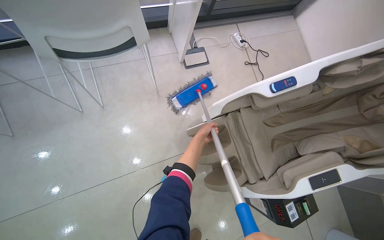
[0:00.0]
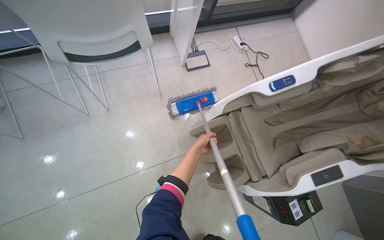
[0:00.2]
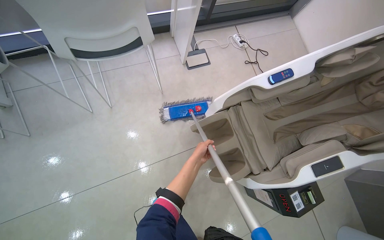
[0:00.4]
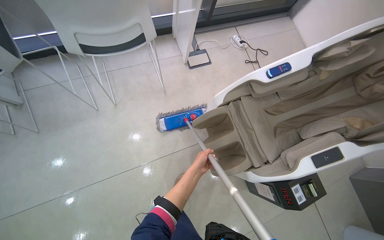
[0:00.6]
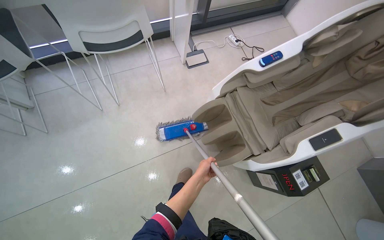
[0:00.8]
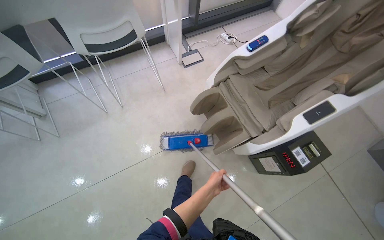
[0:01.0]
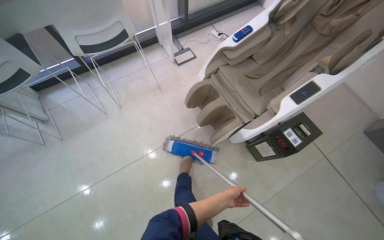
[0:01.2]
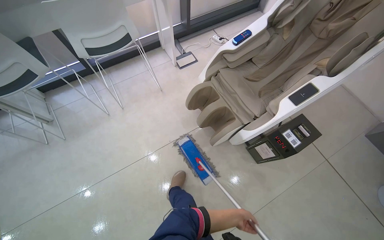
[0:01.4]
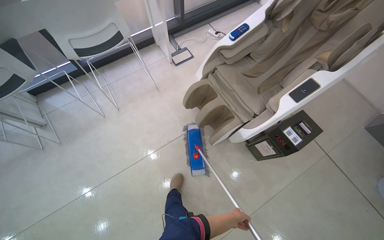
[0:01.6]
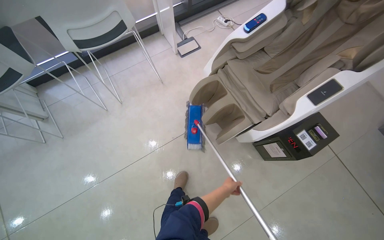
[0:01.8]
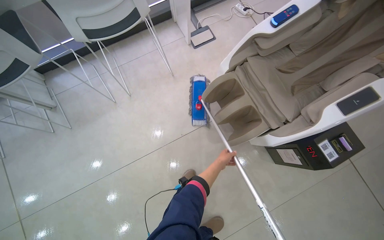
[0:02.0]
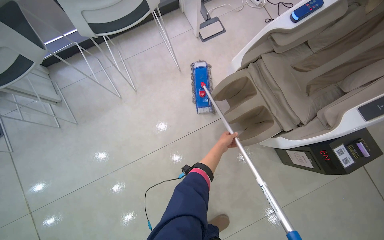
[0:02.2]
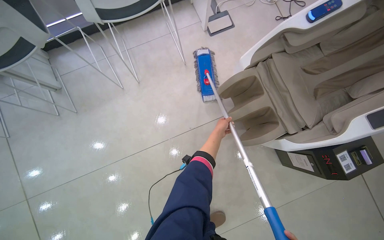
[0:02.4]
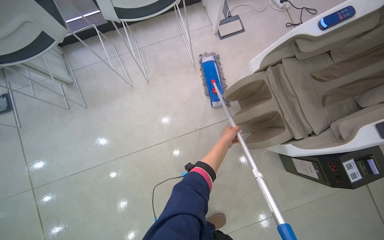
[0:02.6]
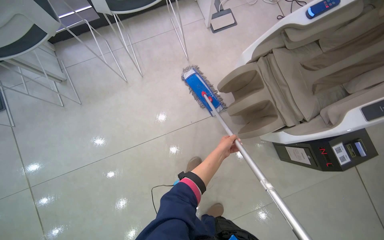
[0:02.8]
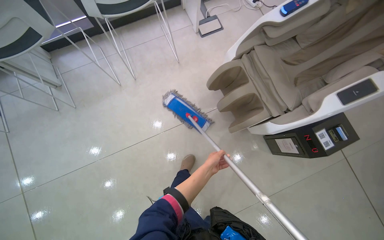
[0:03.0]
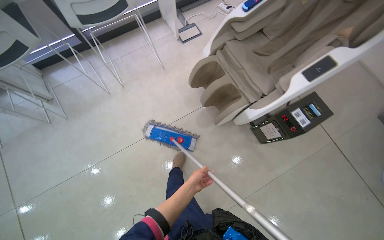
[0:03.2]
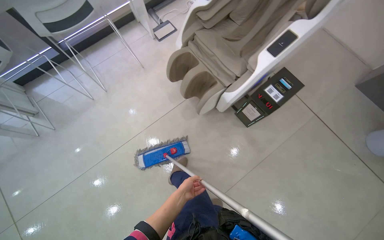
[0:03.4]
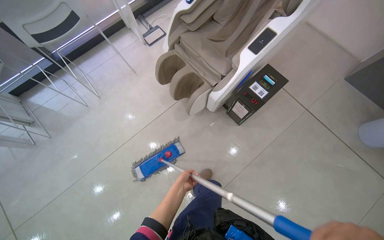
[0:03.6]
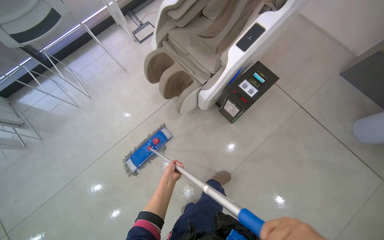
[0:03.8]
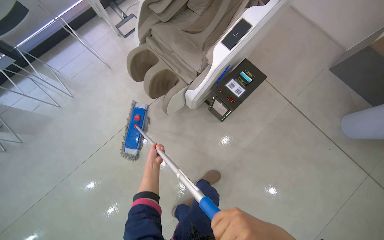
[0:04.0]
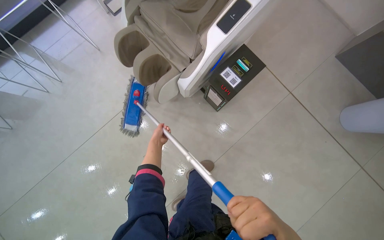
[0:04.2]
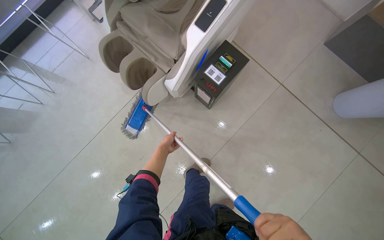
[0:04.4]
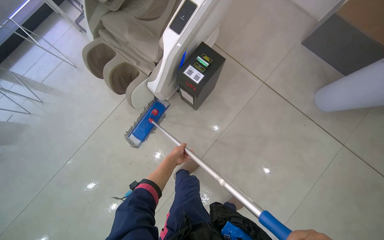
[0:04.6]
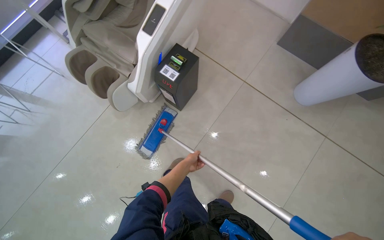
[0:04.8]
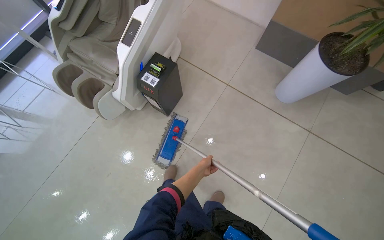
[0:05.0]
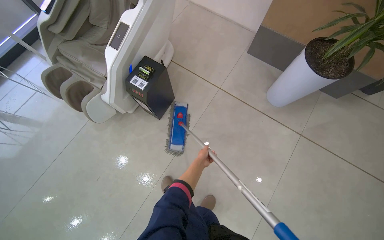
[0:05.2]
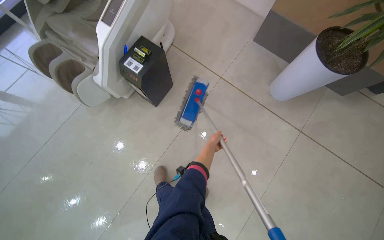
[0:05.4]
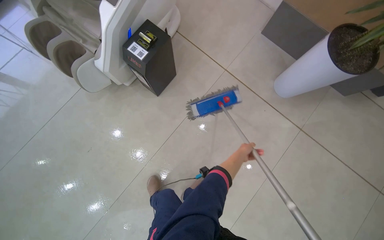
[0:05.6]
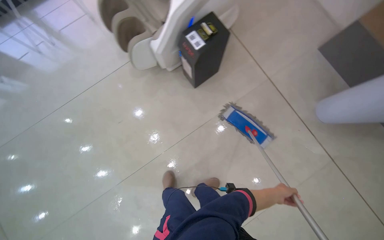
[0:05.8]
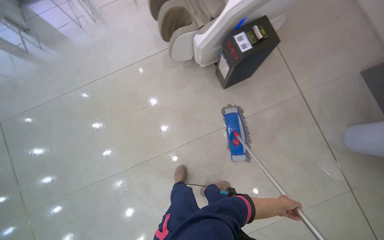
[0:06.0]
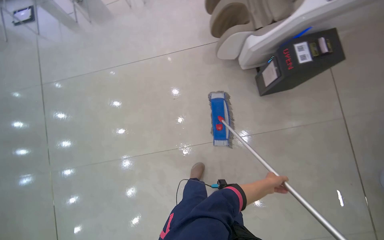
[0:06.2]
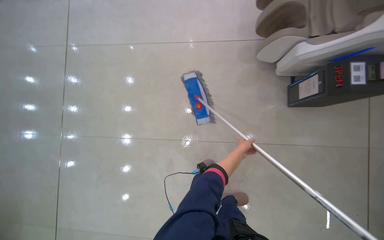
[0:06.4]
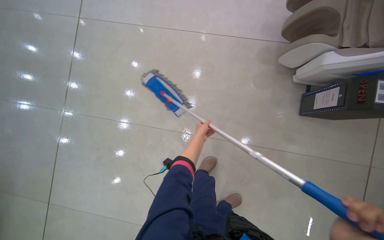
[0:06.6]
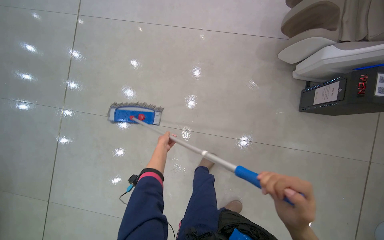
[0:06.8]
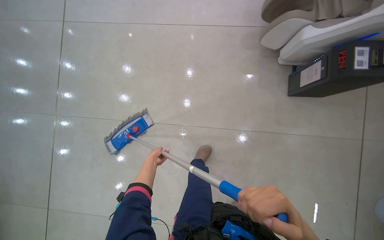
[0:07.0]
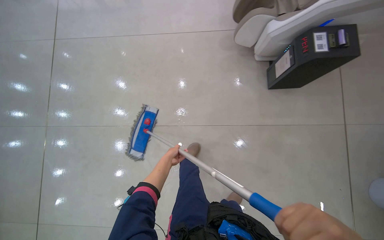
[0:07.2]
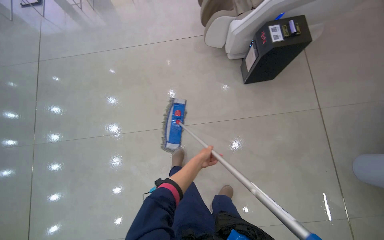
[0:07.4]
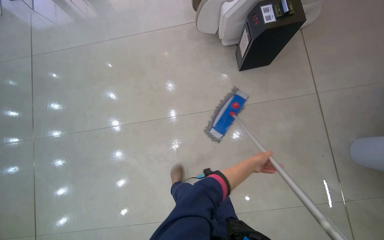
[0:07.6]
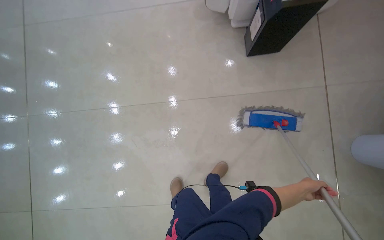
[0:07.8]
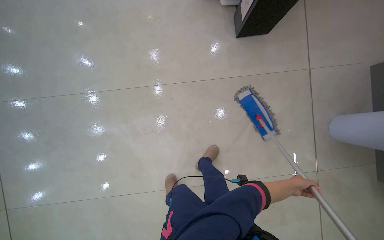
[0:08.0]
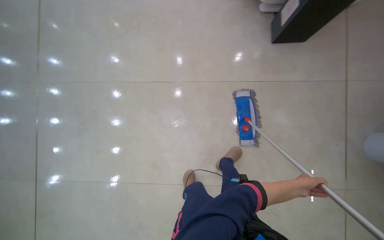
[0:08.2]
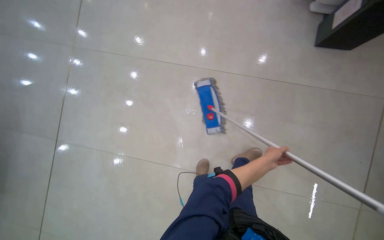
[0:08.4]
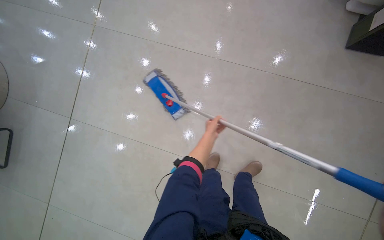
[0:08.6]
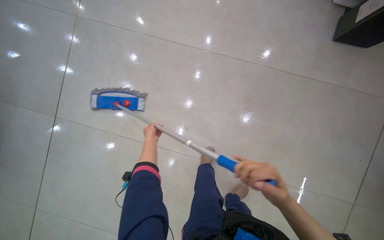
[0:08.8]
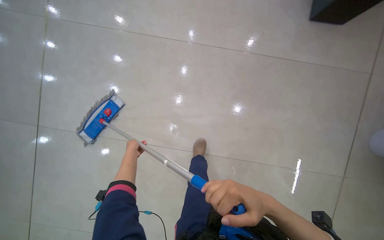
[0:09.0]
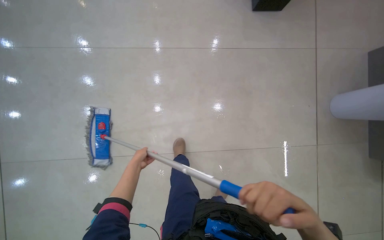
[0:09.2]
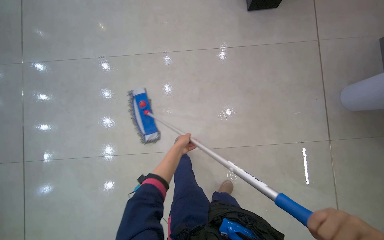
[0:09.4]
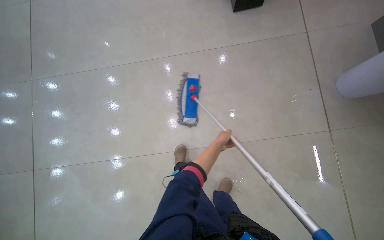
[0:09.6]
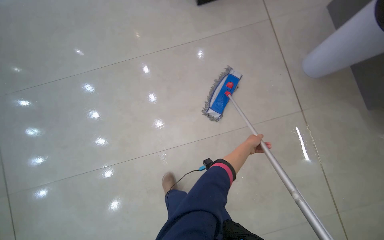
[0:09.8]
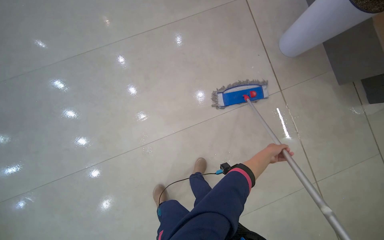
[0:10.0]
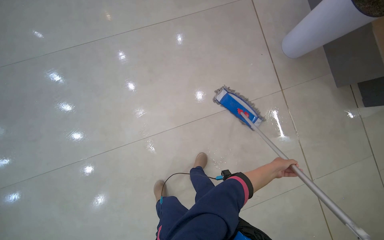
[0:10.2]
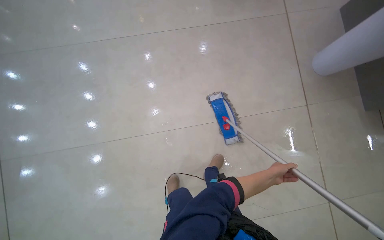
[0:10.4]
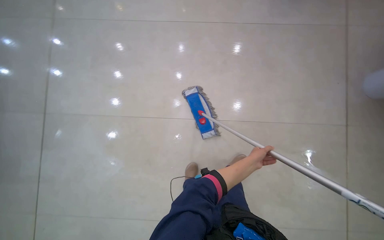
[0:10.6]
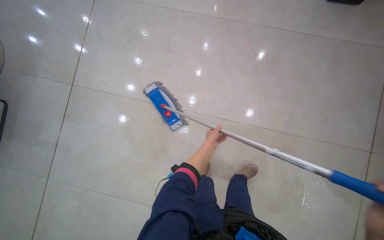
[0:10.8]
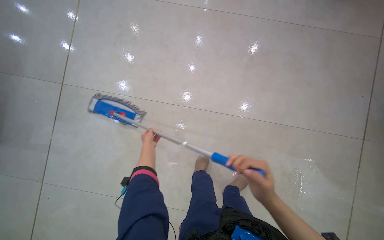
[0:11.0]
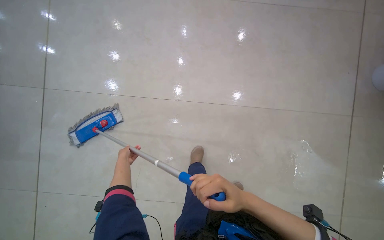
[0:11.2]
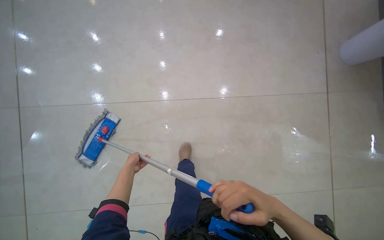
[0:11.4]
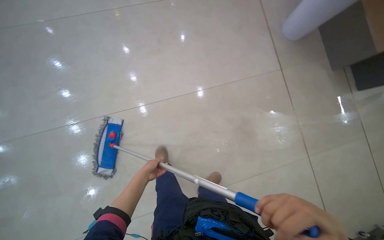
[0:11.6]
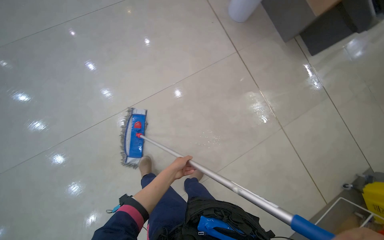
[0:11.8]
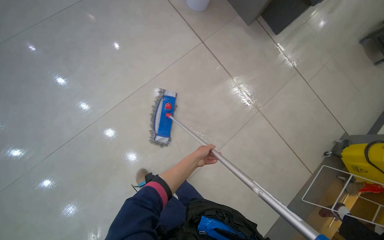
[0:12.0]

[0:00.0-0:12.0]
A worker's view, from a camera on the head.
Job: mopping floor.
The whole recording: Mopping tiled floor. The worker mops the tiled floor, moving chairs to clean underneath them.
0:00.0 to 0:01.6: The camera travels some 60 cm.
0:01.6 to 0:03.0: The left hand is displaced up the picture and to the left by roughly 30 cm.
0:03.0 to 0:04.4: The head travels to the right, about 70 cm.
0:10.4 to 0:12.0: Everything in view rotates some 35 degrees counterclockwise.

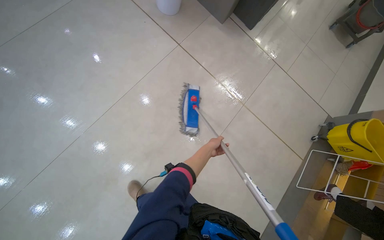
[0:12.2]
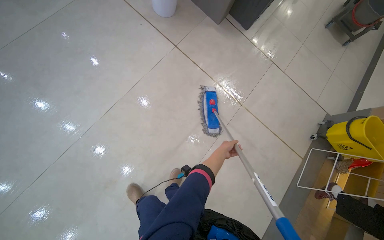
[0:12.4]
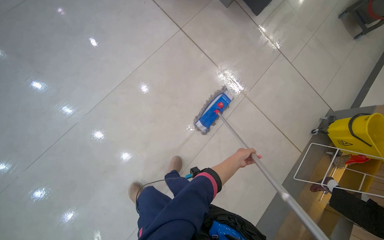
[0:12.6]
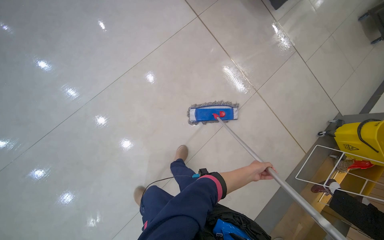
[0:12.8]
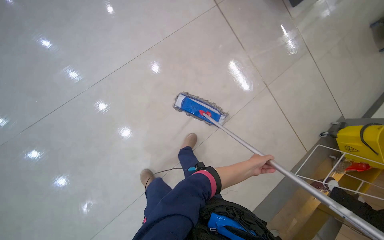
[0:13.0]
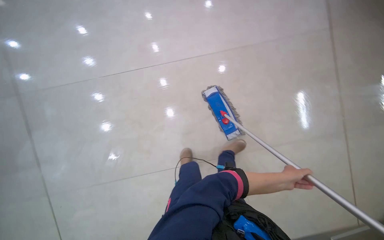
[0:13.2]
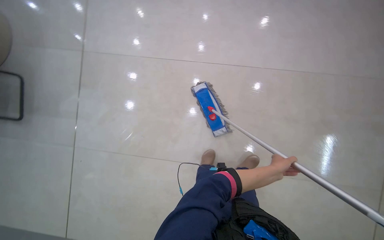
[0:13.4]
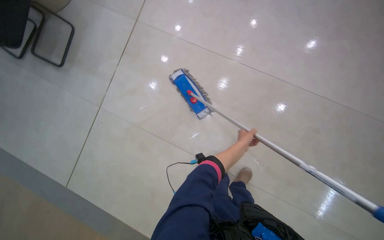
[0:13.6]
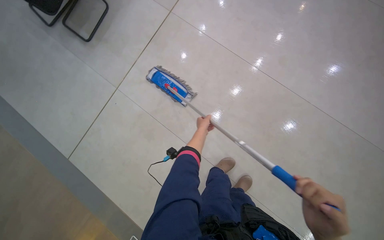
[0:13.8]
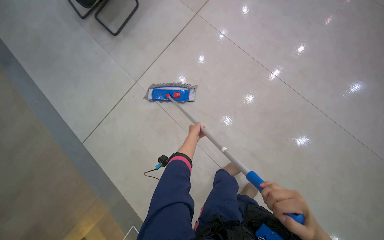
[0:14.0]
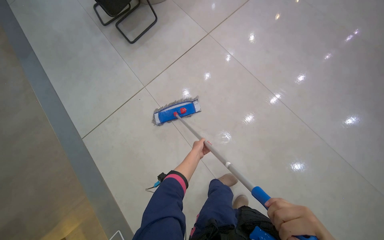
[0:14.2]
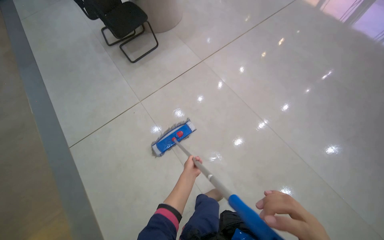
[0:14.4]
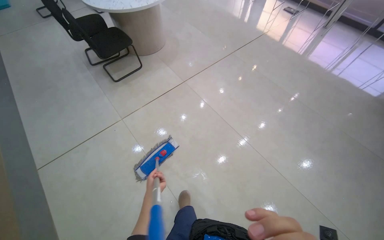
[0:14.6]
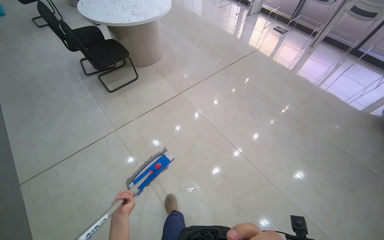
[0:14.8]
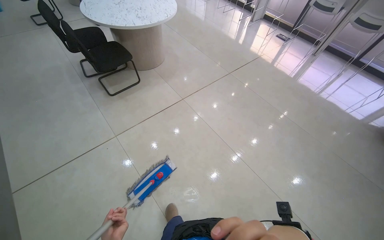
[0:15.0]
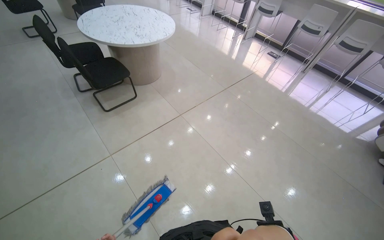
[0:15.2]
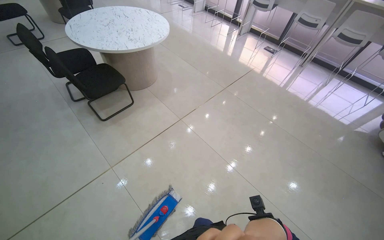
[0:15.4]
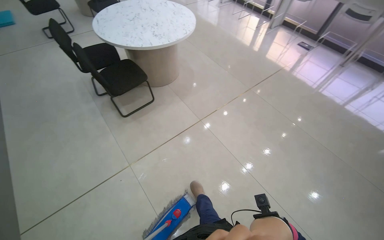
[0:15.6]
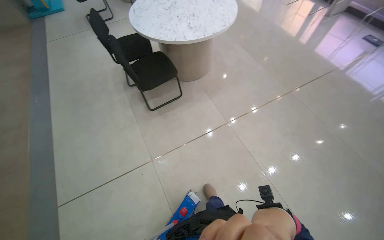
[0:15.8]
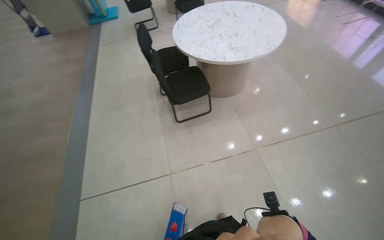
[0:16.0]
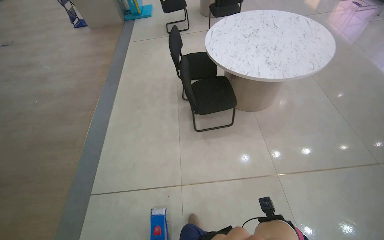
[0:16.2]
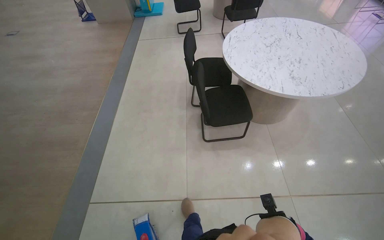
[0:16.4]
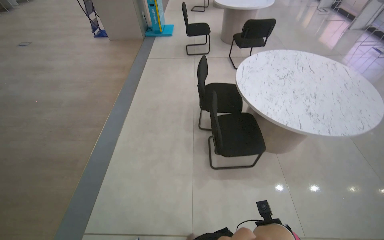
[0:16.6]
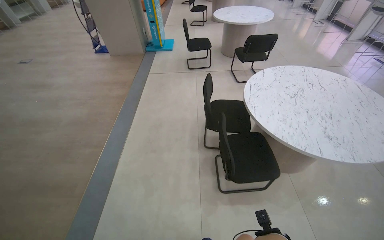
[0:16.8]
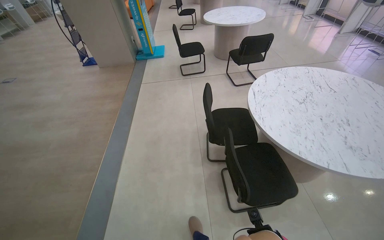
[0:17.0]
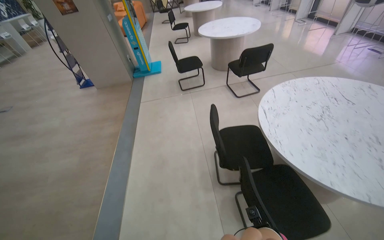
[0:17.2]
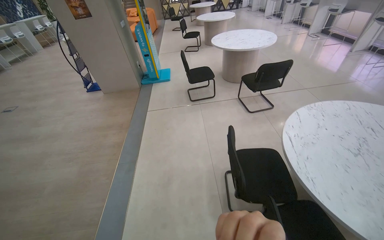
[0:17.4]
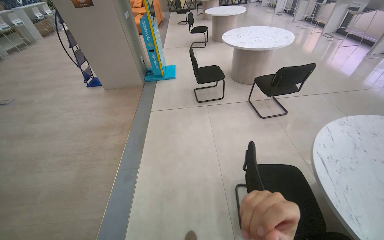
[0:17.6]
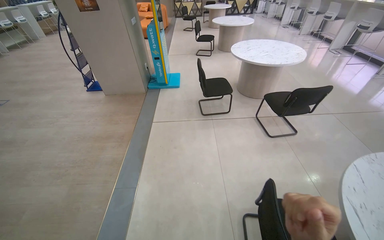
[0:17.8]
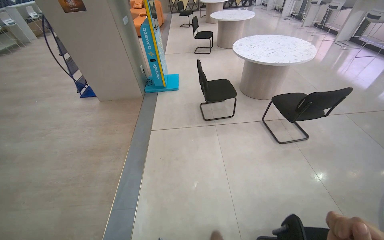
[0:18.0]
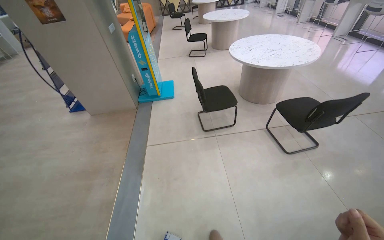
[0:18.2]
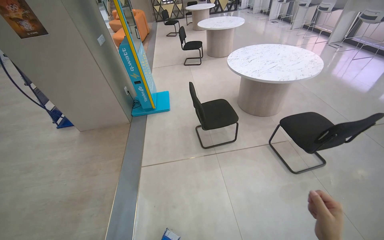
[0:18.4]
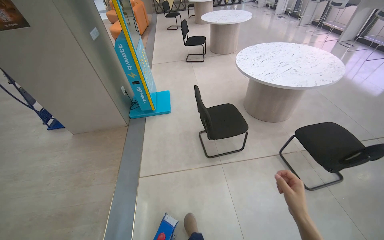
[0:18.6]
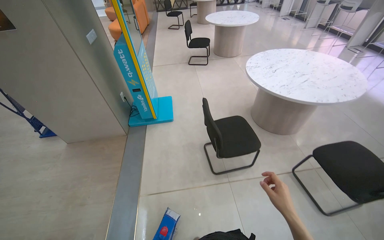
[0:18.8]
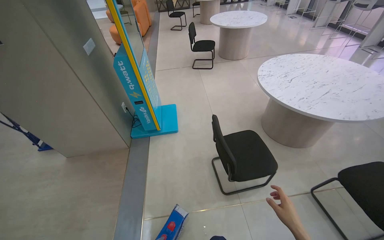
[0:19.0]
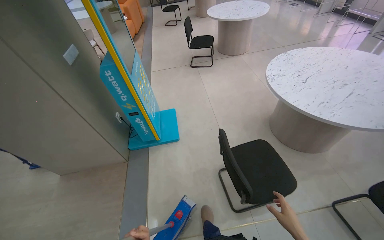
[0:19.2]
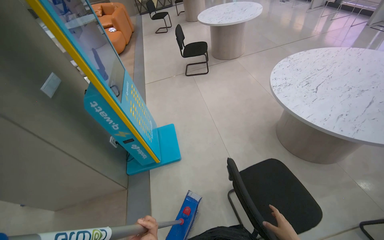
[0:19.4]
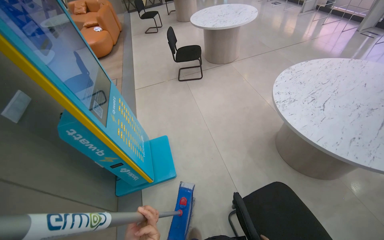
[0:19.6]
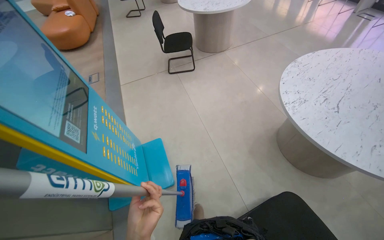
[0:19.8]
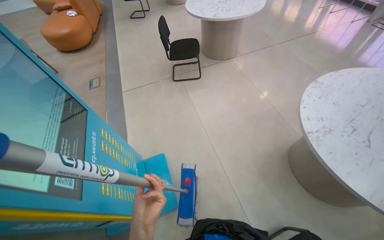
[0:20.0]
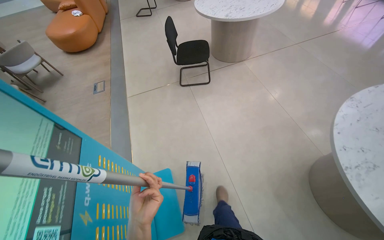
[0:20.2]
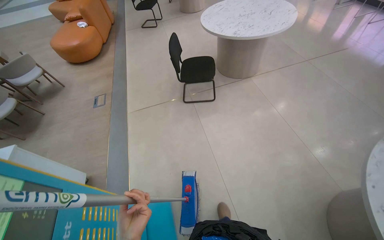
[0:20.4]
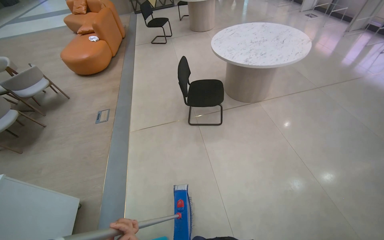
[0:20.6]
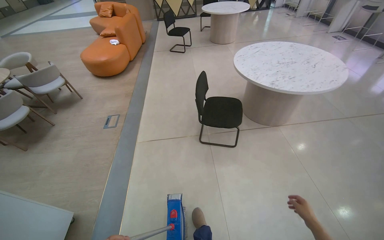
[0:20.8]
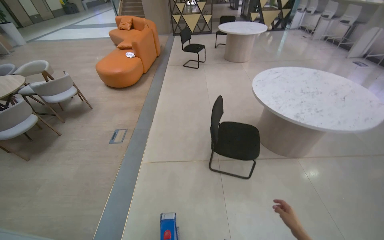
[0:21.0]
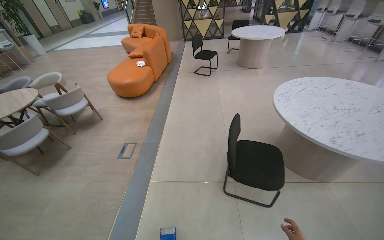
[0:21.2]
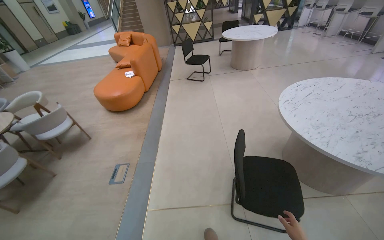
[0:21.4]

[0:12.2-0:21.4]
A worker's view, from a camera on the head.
Job: mopping floor.
The whole recording: Mopping tiled floor. The worker mops the tiled floor, moving chairs to clean underneath them.
0:13.8 to 0:15.2: The camera pitches upward, by roughly 30 degrees.
0:15.2 to 0:16.8: The camera is carried approximately 1 m. The wearer's head swings about 40 degrees to the left.
0:16.8 to 0:18.4: The camera is carried some 2 m.
0:18.4 to 0:19.8: The camera travels approximately 1.5 m.
0:19.8 to 0:21.4: The camera travels approximately 2 m. The wearer's head swings some 20 degrees to the left. The view tilts roughly 10 degrees upward.
